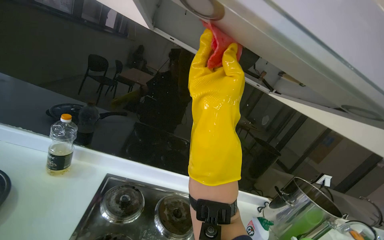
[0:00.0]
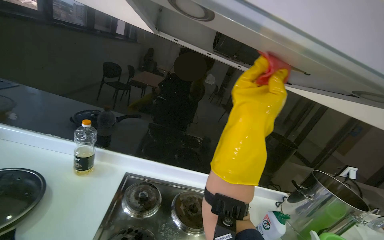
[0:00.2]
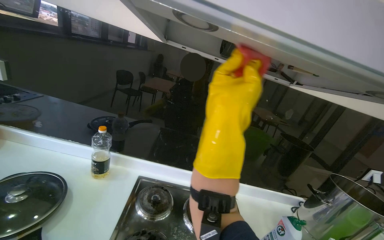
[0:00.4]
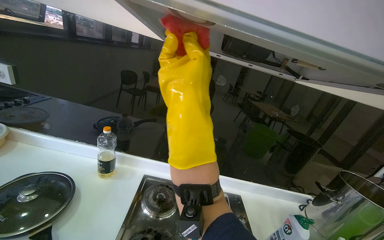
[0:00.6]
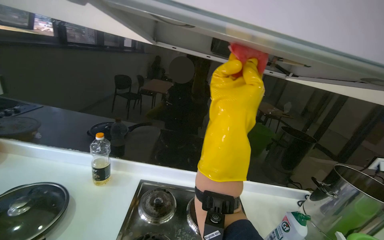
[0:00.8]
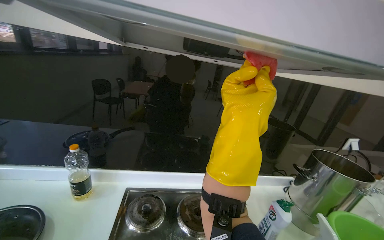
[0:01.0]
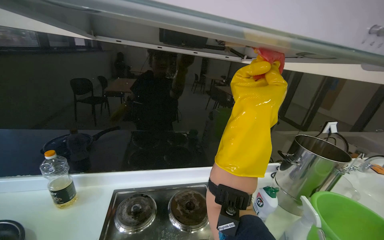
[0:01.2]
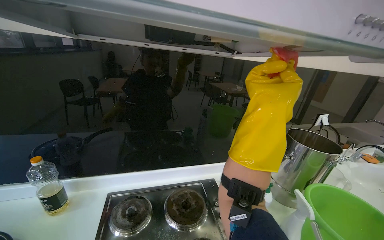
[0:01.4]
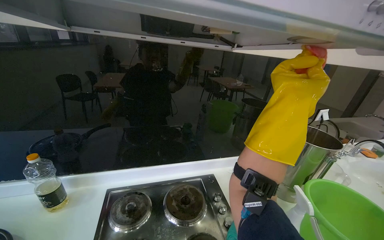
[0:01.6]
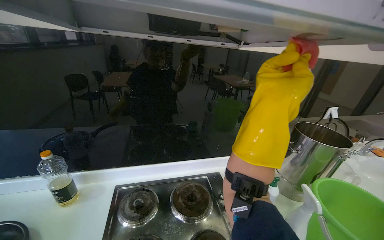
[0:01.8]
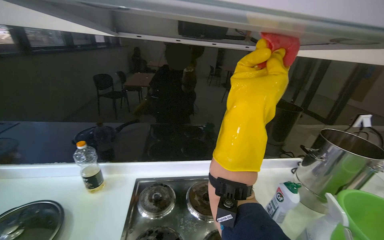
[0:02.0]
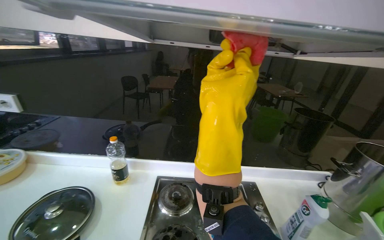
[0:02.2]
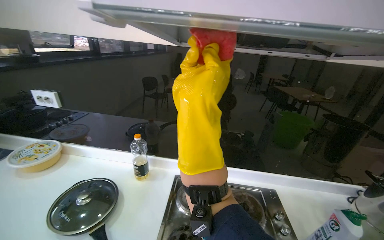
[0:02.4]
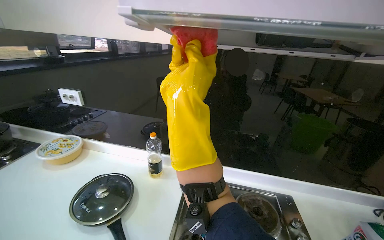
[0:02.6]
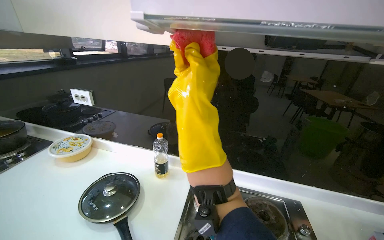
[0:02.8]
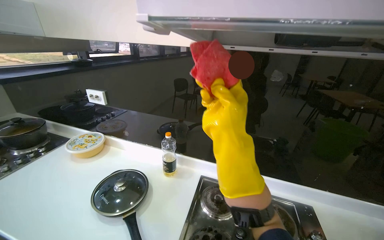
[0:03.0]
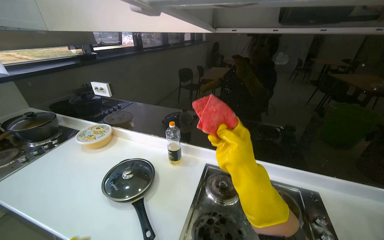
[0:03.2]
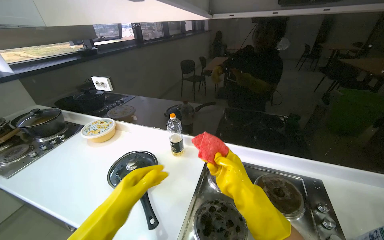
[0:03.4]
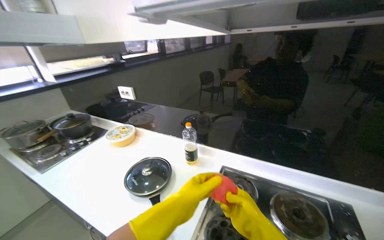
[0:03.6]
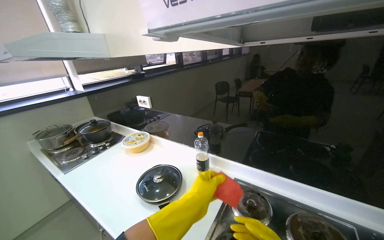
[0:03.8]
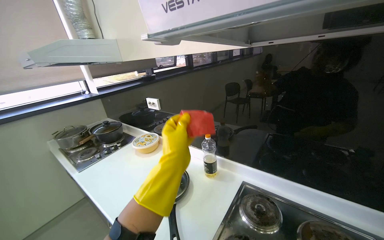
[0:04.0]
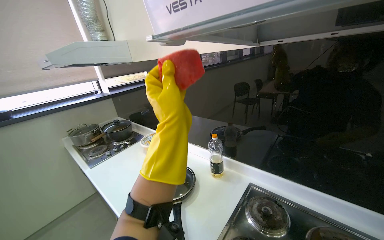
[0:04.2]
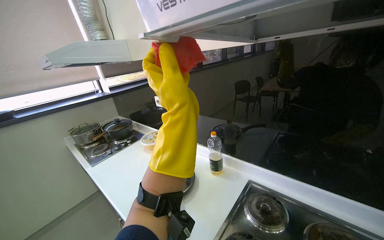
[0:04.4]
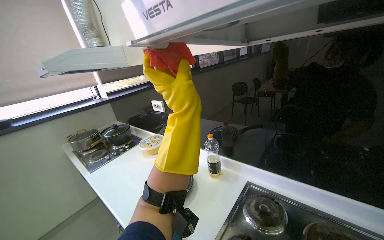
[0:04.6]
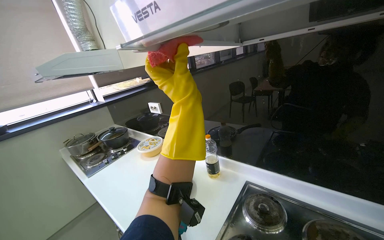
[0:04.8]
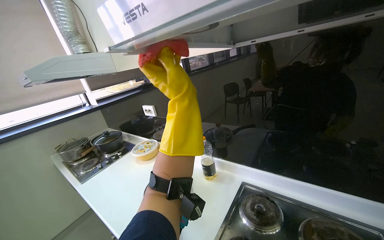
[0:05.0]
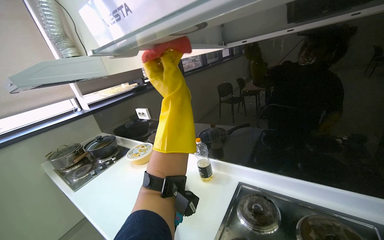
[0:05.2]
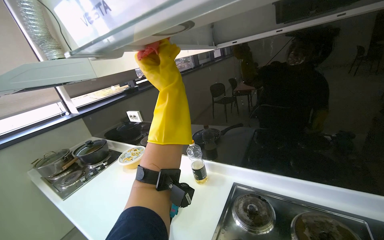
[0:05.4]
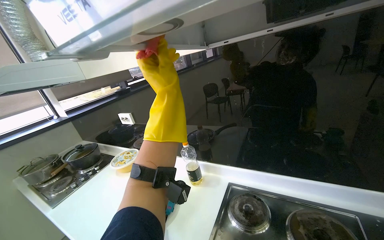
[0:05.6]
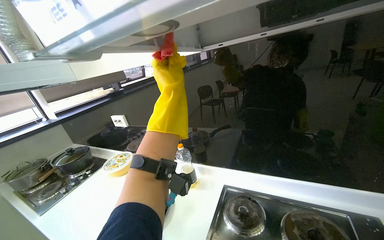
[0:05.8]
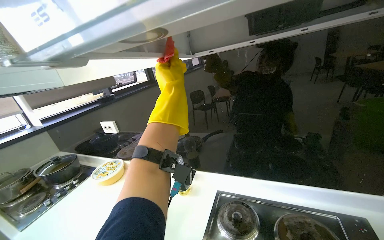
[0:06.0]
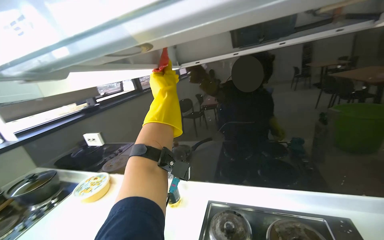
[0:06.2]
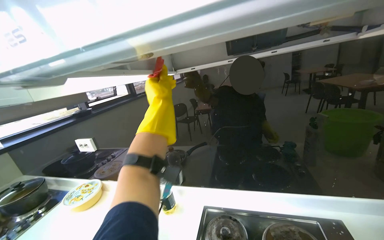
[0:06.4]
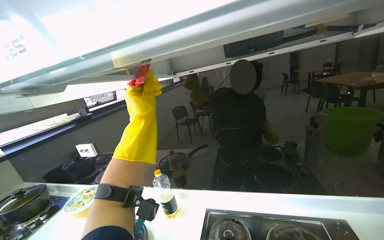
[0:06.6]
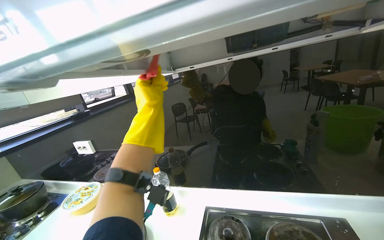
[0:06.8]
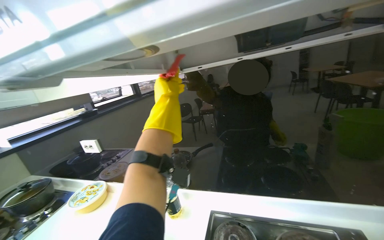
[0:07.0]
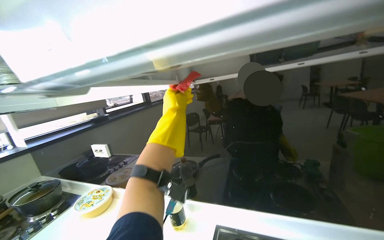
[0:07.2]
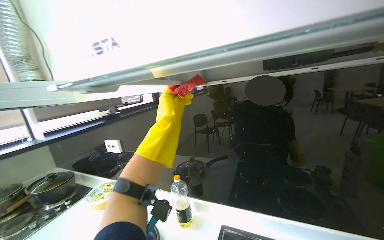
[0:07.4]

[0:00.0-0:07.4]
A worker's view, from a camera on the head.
Job: cleaning kitchen.
The whole recording: Wiping kitchen stovetop and range hood. The worker wipes the kitchen stovetop and the underside of the range hood with a cloth and spray.
0:00.0 to 0:01.4: The right hand goes left and right, roughly 15 cm each way, reversing 2 times.
0:01.4 to 0:03.0: The wearer looks about 35 degrees further to the left. The right hand goes some 35 cm to the left.
0:03.0 to 0:04.4: The view swings roughly 25 degrees to the left.
0:04.4 to 0:06.0: The wearer's head swings some 20 degrees to the right. The left hand is displaced up the picture and farther from the camera by some 20 cm.

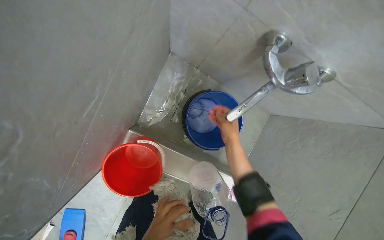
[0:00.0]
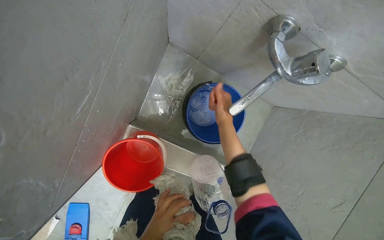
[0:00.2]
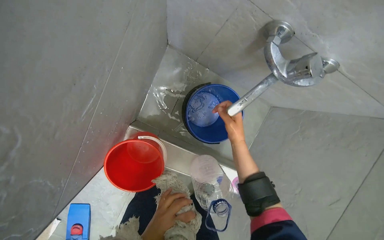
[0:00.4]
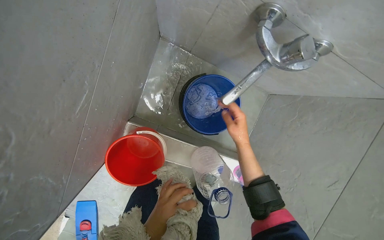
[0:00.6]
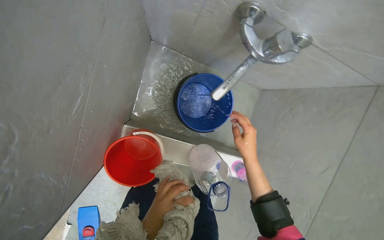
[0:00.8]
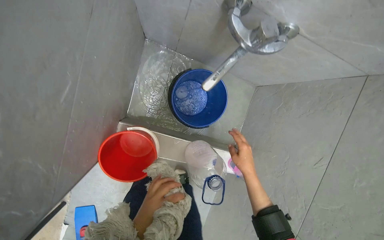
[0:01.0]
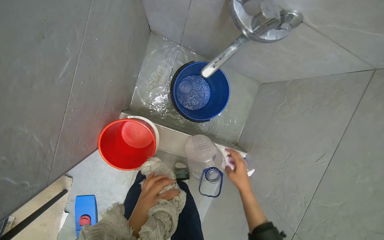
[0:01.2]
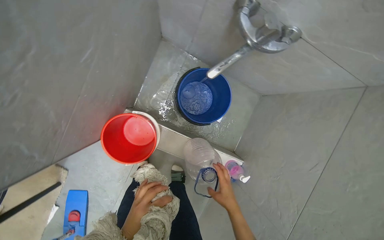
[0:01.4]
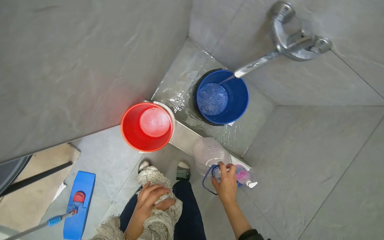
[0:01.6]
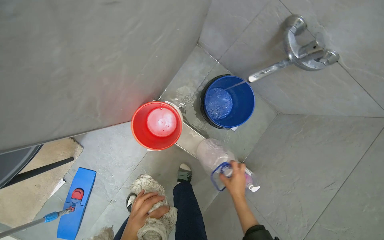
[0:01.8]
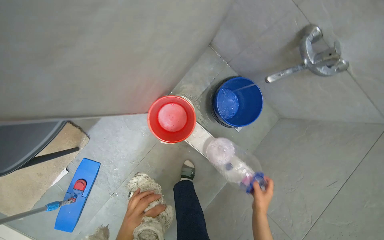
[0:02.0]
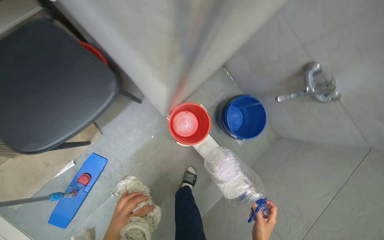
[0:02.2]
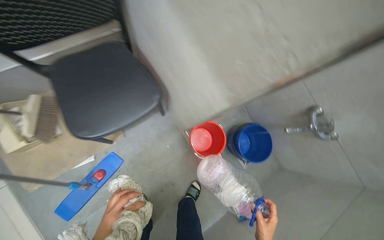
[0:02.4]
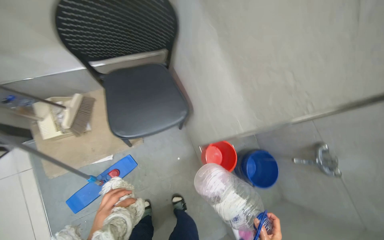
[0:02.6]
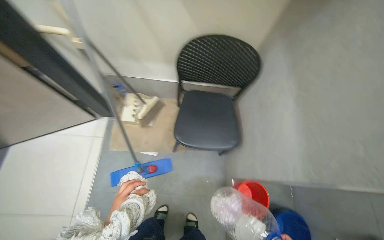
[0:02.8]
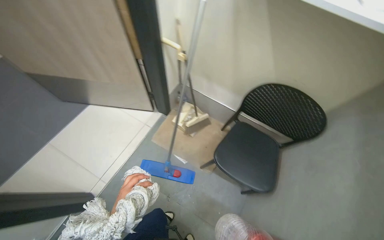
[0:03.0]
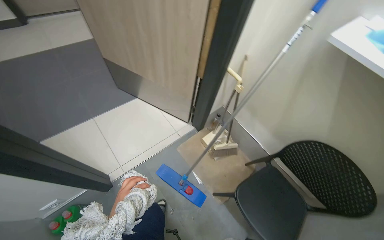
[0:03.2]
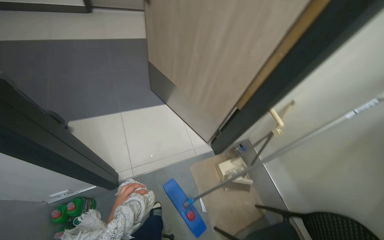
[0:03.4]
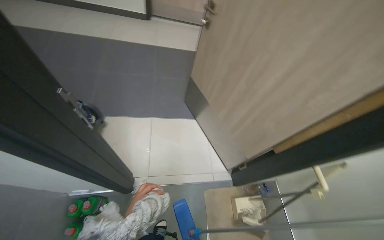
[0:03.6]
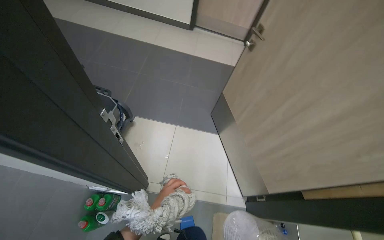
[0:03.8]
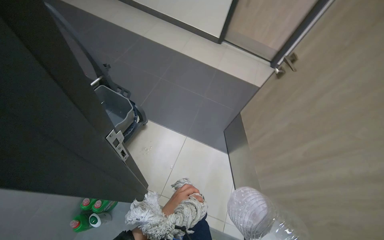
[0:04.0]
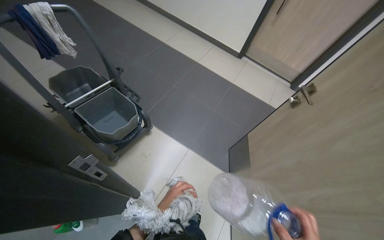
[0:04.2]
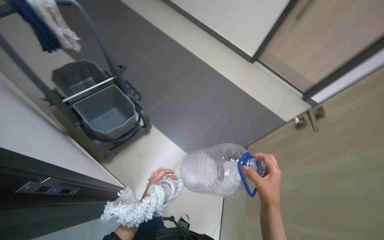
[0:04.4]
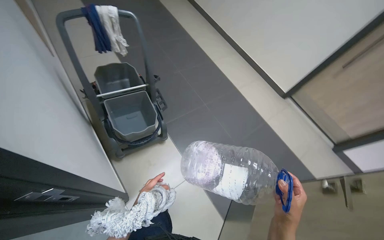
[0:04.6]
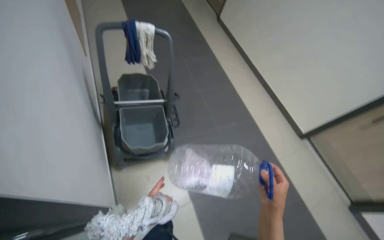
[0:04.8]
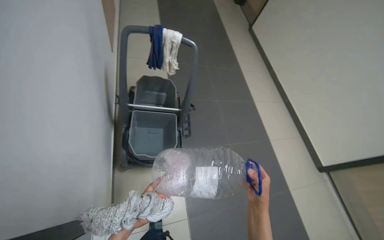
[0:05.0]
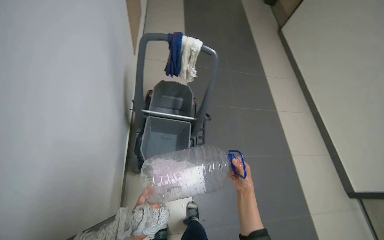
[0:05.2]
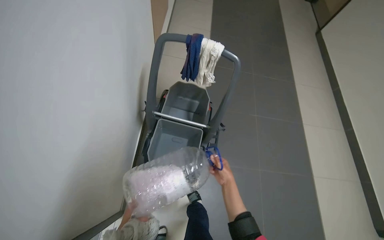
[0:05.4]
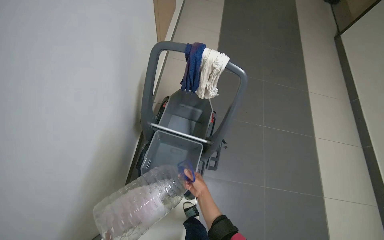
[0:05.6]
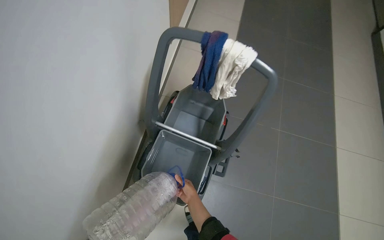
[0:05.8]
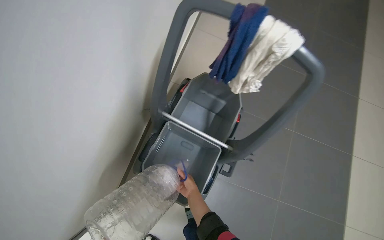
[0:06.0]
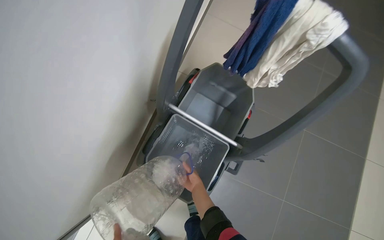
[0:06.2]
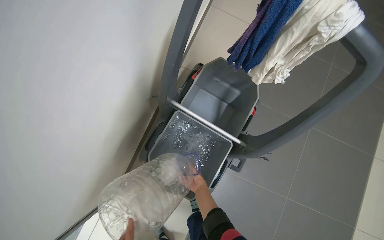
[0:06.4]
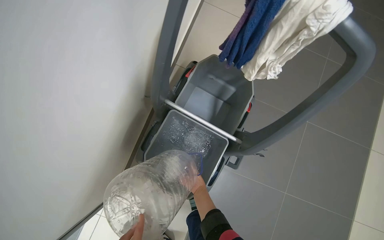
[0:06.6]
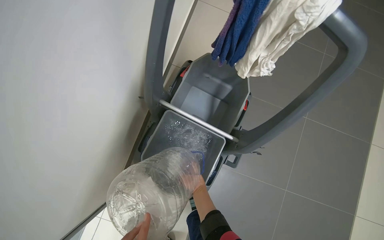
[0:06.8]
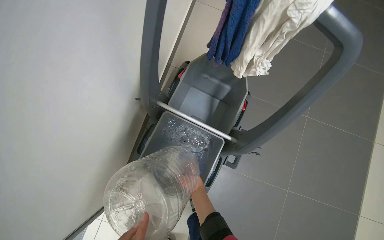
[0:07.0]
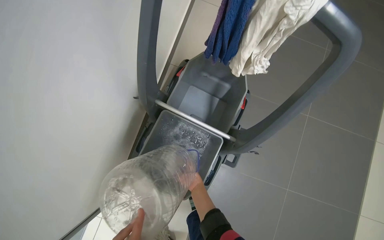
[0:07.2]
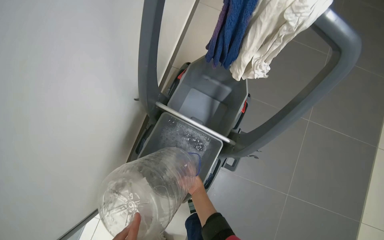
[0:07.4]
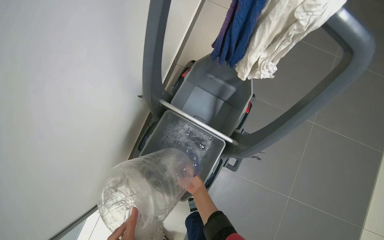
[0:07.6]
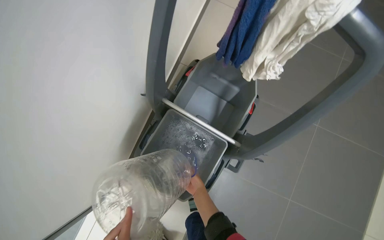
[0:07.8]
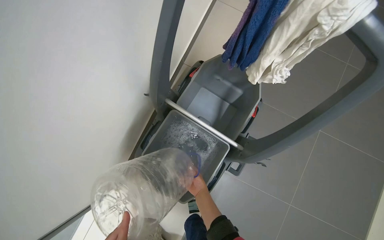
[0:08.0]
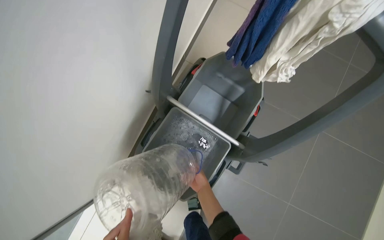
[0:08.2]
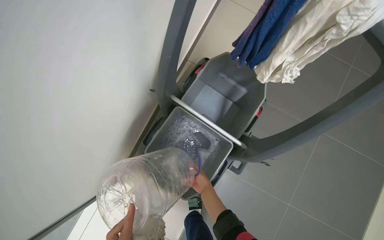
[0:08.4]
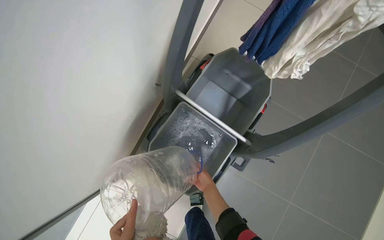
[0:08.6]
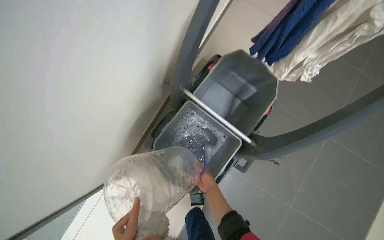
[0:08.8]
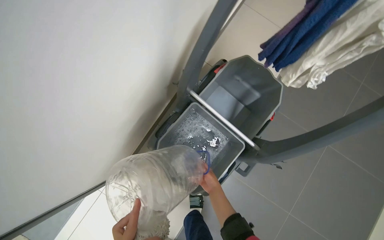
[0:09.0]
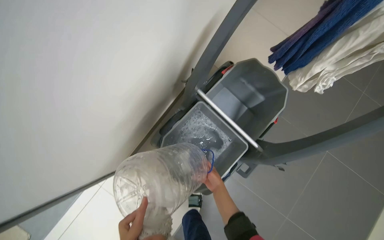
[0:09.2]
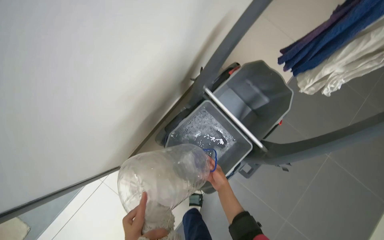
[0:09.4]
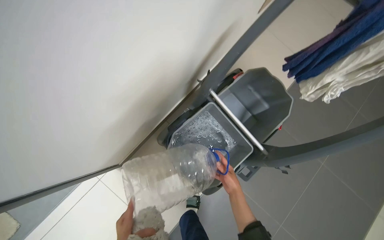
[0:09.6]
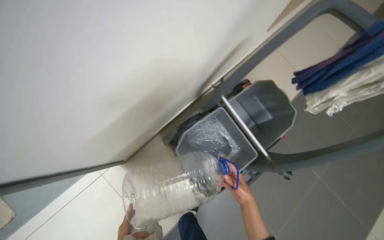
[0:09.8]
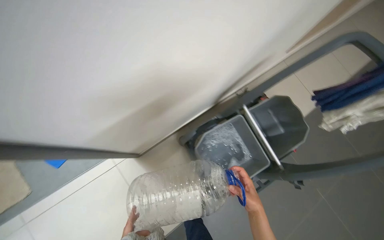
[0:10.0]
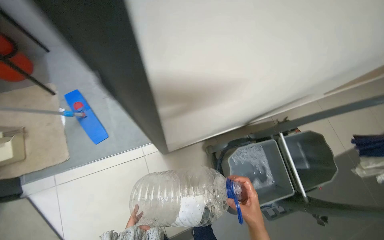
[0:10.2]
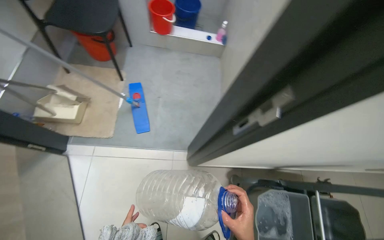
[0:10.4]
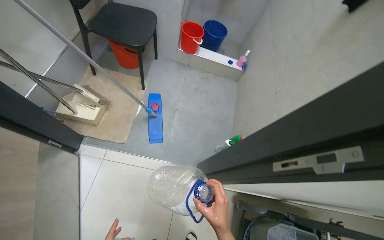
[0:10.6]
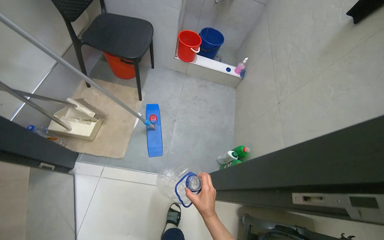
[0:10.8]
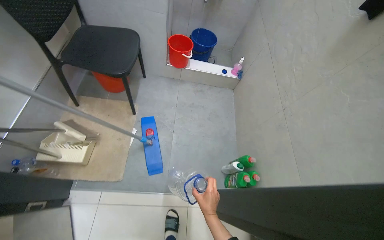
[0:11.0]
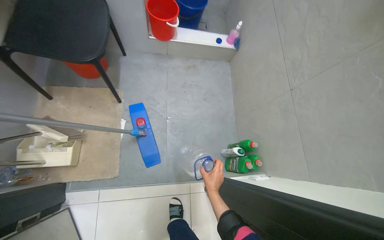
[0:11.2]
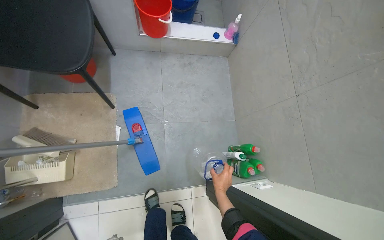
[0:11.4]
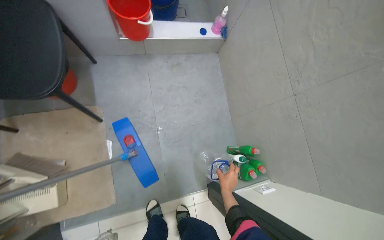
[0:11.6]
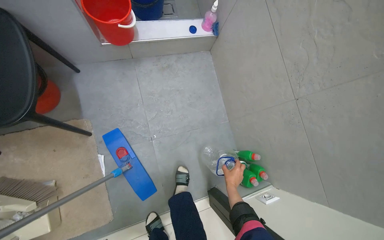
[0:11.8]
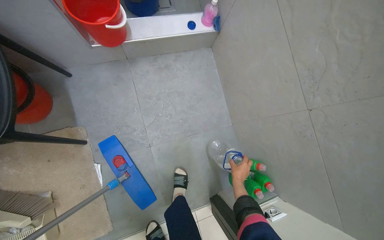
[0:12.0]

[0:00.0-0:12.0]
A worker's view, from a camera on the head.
Job: preparing cleaning supplies.
The whole recording: Preparing cleaning solution. The worker fills buckets with water and adds cleaning solution.
0:00.0 to 0:01.6: The right hand shifts about 35 cm down the picture.
0:01.6 to 0:03.0: The camera is carried approximately 80 cm. The head turns to the left by roughly 85 degrees. The camera pitches upward, by roughly 45 degrees.
0:03.0 to 0:04.4: The head travels approximately 80 cm. The head rotates about 95 degrees to the left. The wearer looks roughly 20 degrees further upward.
0:04.4 to 0:06.0: The camera is carried about 80 cm. The head turns to the left by about 70 degrees.
0:07.6 to 0:09.0: The right hand heads nearer to the camera, covering some 10 cm.
0:09.0 to 0:10.4: The wearer moves roughly 70 cm. The view tips upward by approximately 25 degrees. Everything in view rotates roughly 55 degrees clockwise.
0:10.4 to 0:12.0: The camera travels some 80 cm. The view tips downward by some 20 degrees.
